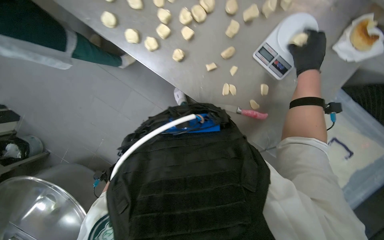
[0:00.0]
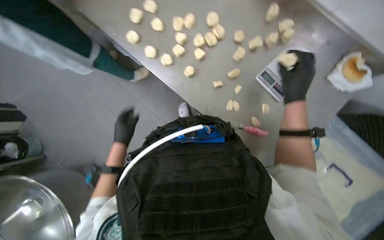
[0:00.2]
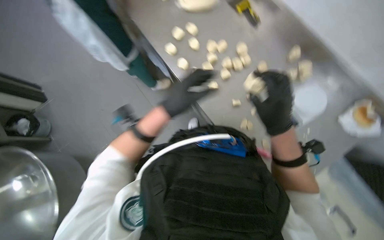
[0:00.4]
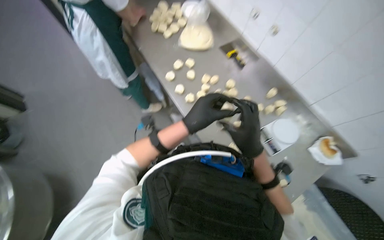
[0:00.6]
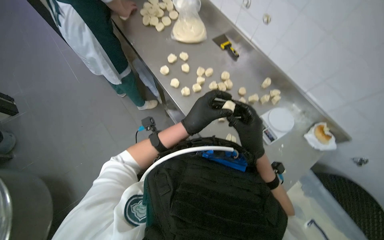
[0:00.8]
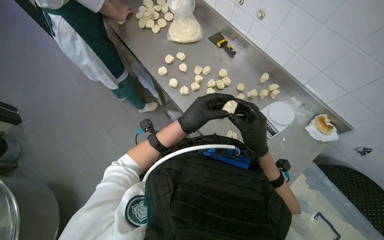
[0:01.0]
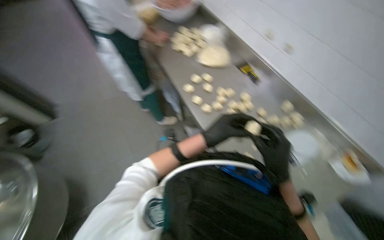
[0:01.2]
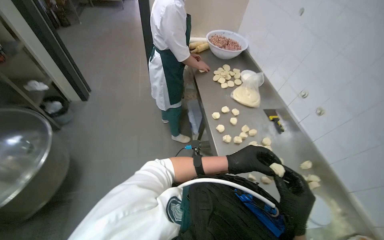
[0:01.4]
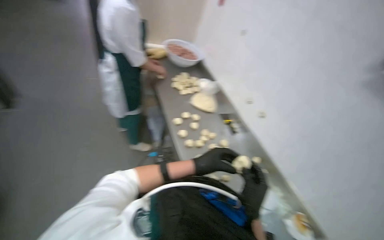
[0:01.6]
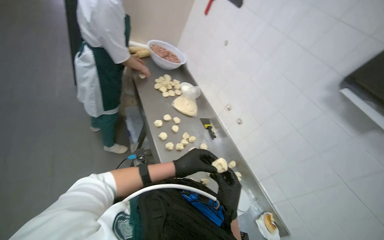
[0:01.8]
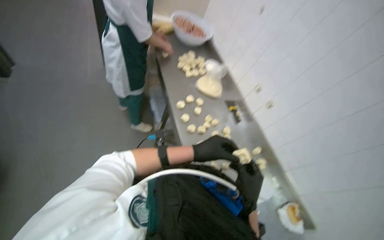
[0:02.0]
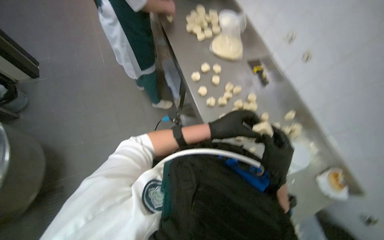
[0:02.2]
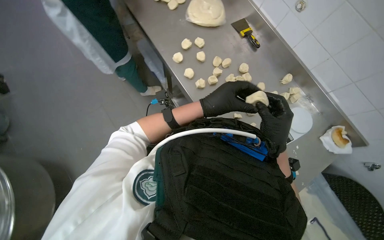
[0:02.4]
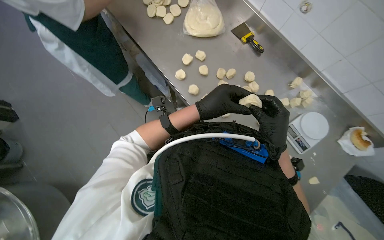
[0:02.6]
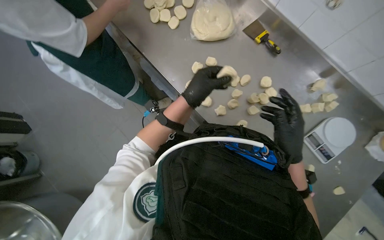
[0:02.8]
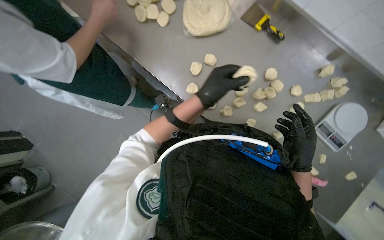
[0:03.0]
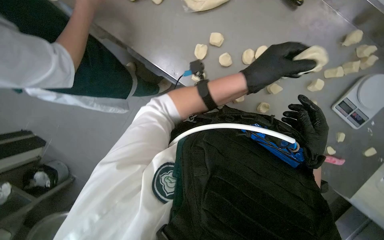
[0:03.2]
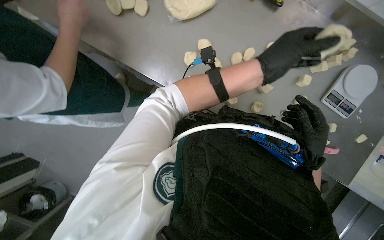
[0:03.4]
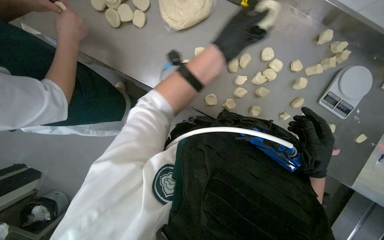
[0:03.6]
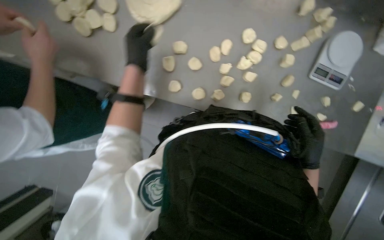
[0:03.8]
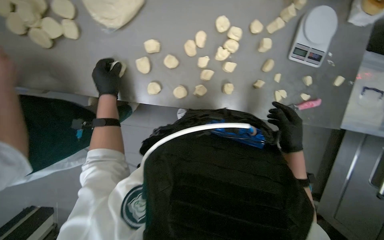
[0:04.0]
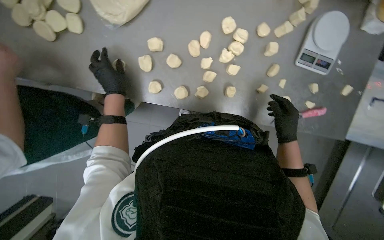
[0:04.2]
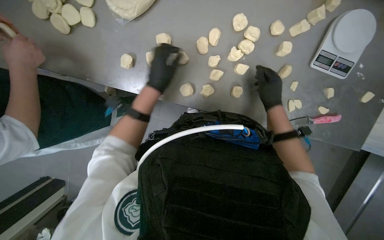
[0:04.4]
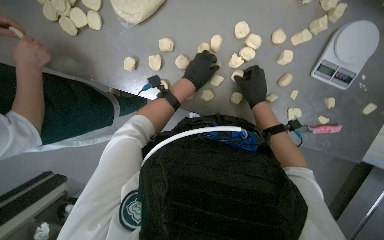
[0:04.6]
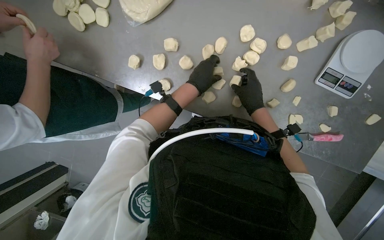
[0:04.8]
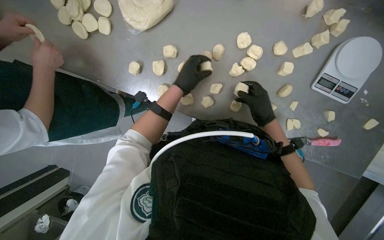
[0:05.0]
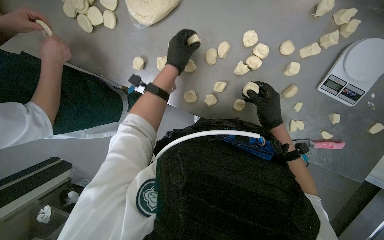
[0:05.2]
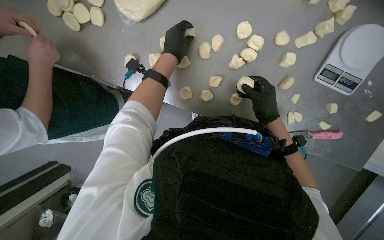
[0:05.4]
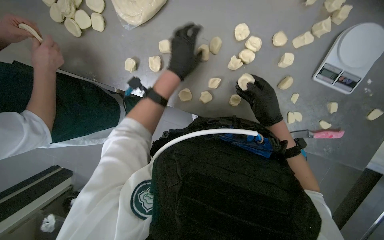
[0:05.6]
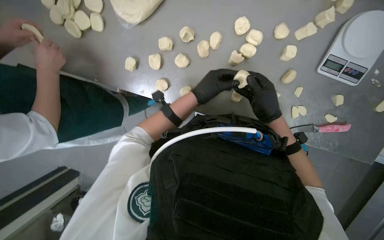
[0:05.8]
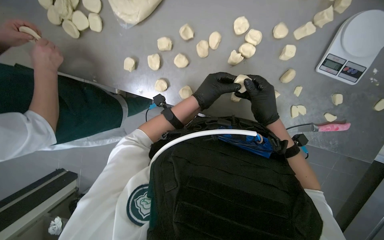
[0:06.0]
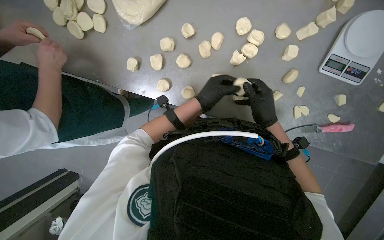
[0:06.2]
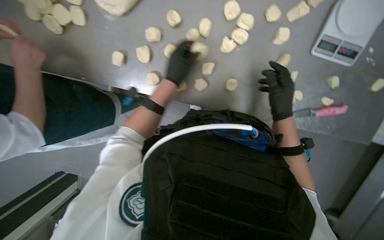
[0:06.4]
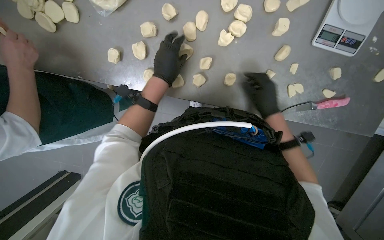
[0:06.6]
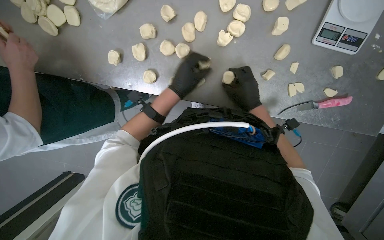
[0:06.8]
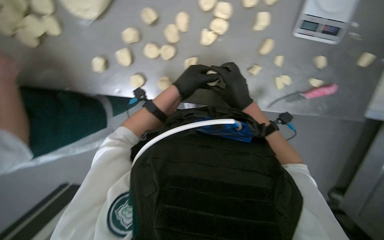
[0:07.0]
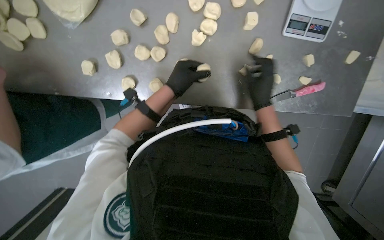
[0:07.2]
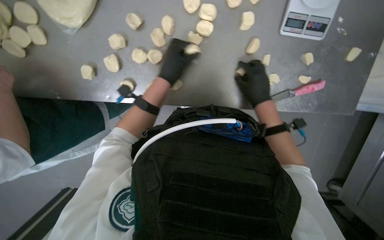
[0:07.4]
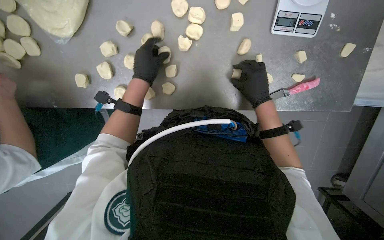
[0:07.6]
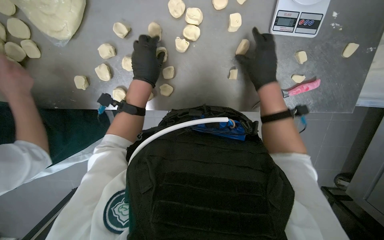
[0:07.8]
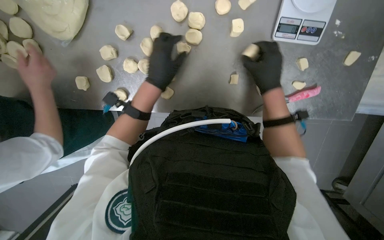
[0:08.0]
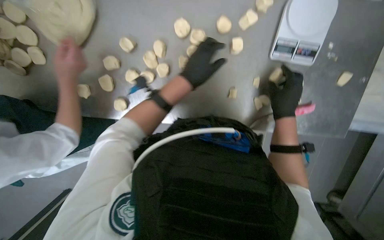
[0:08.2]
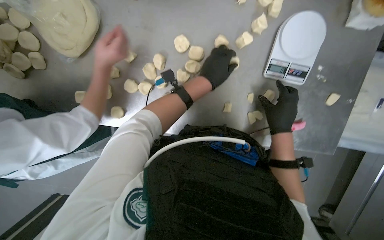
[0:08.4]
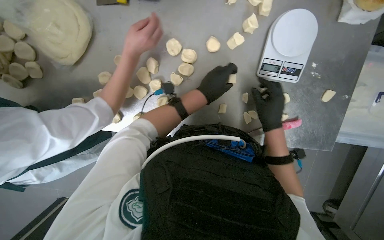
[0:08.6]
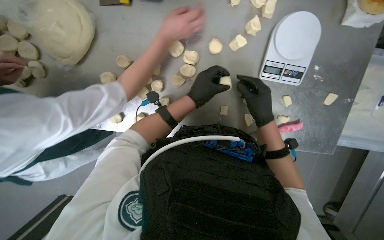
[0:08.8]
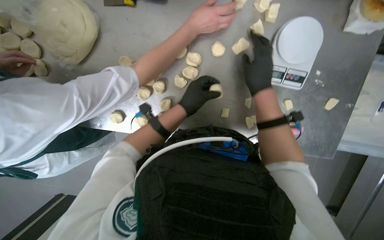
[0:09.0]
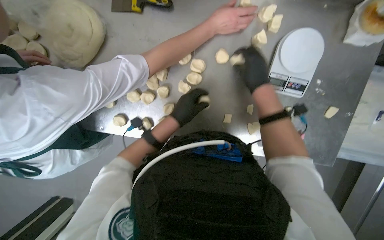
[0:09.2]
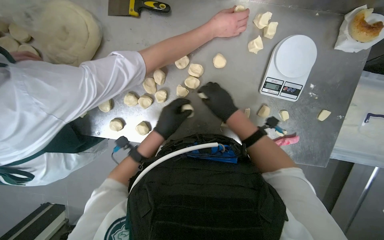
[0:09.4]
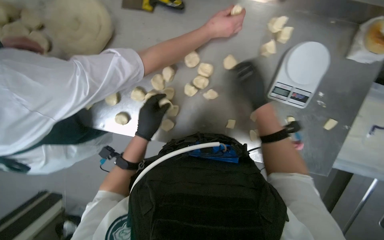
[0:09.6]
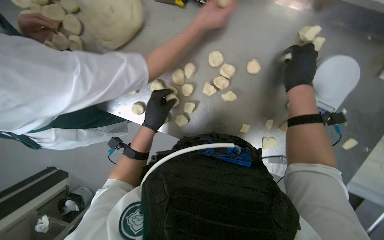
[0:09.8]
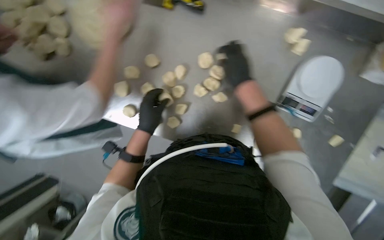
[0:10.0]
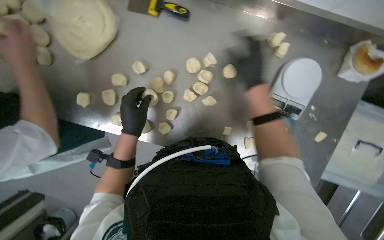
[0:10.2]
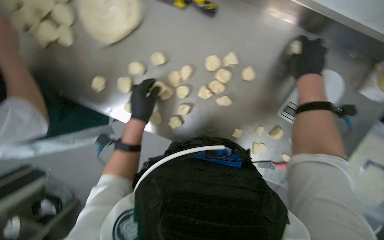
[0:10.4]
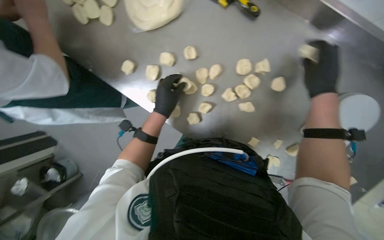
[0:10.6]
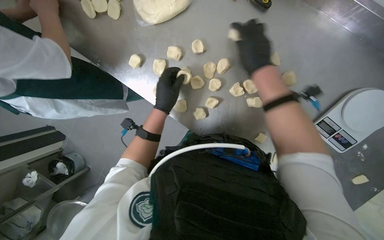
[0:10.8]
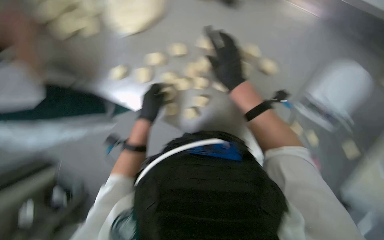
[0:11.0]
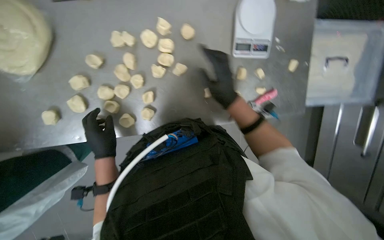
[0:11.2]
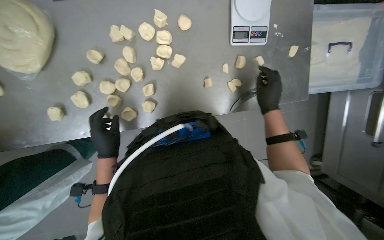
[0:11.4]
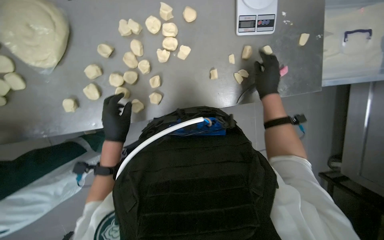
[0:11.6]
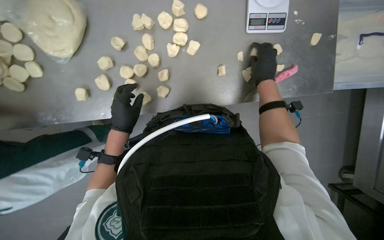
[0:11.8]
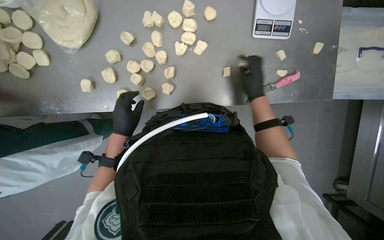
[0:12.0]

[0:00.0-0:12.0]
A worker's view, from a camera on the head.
Job: preparing food.
The whole recording: Portioning and shaping dough. The worker cuts dough into individual portions, weighs them, and then shapes them into balls.
0.0 to 1.6 s: The camera pitches upward, by some 40 degrees. The scene rotates clockwise by roughly 40 degrees.
1.6 to 3.0 s: The view pans to the left by approximately 20 degrees. The view tilts roughly 20 degrees downward.
3.0 to 4.4 s: The camera pitches downward, by roughly 15 degrees. The scene turns roughly 25 degrees counterclockwise in the picture. The right hand shifts roughly 10 cm farther from the camera; the left hand goes left and right, approximately 40 cm each way, reversing 2 times.
4.4 to 6.0 s: The left hand heads to the right, covering some 15 cm, and reaches approximately 10 cm up the picture, then returns.
7.6 to 9.0 s: The right hand shifts approximately 10 cm nearer to the camera. The left hand heads to the right, covering approximately 15 cm.
9.0 to 10.4 s: The left hand heads to the left, covering approximately 20 cm, while the right hand moves left and right over approximately 20 cm, changing direction 2 times.

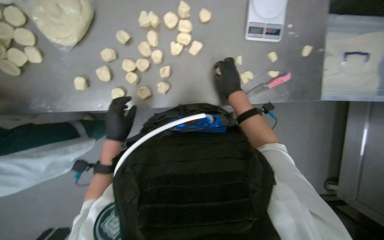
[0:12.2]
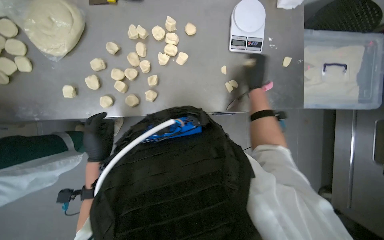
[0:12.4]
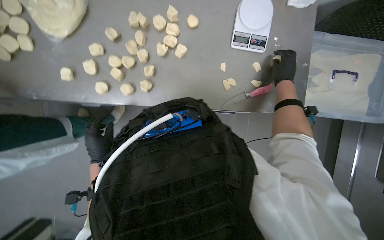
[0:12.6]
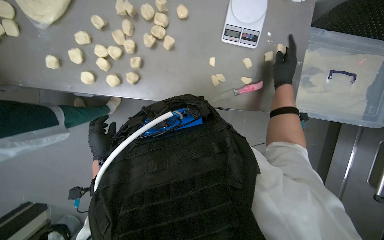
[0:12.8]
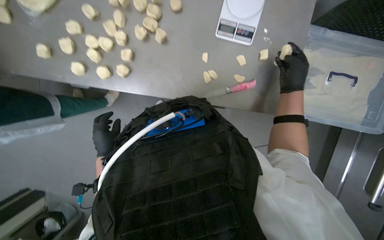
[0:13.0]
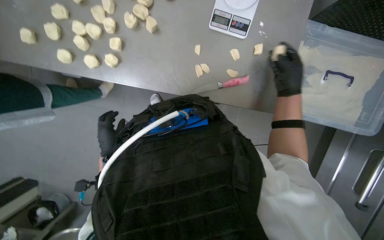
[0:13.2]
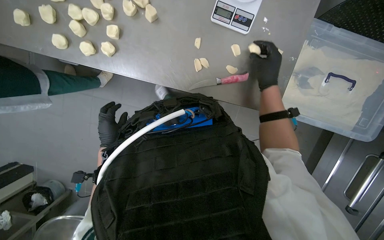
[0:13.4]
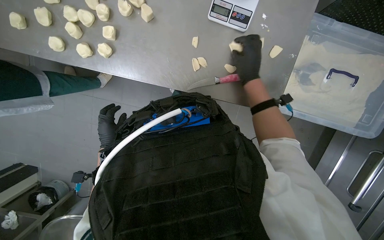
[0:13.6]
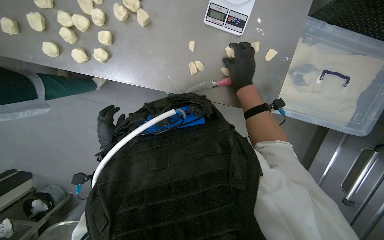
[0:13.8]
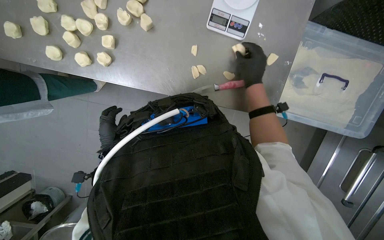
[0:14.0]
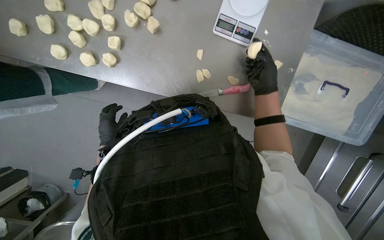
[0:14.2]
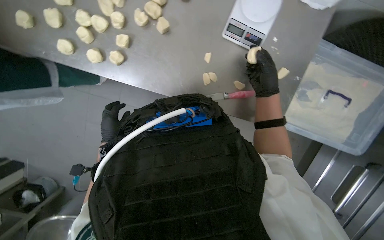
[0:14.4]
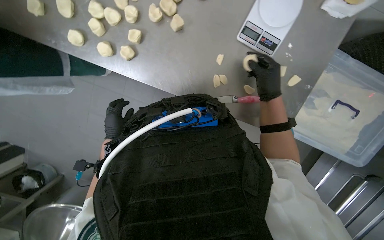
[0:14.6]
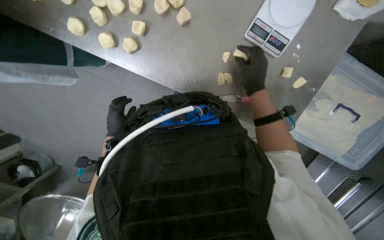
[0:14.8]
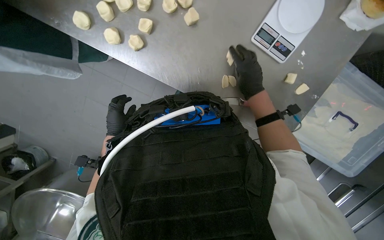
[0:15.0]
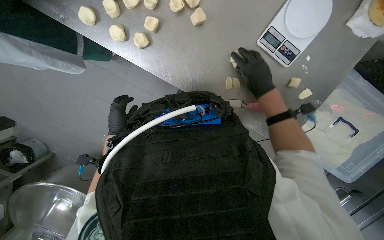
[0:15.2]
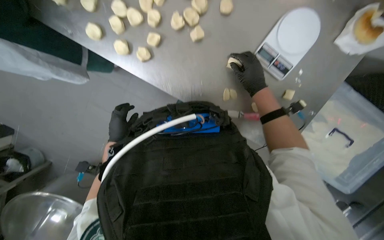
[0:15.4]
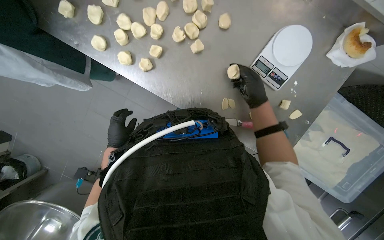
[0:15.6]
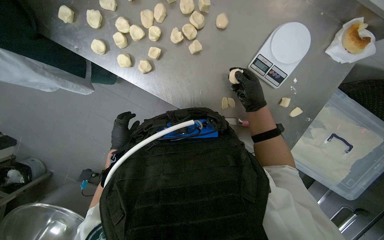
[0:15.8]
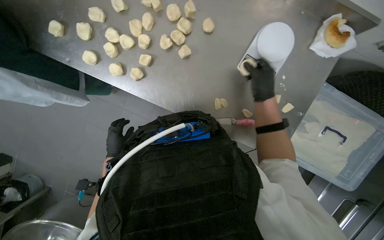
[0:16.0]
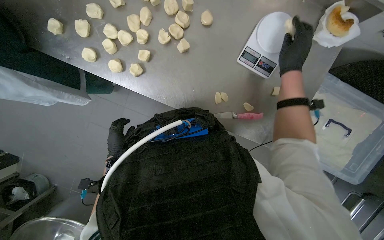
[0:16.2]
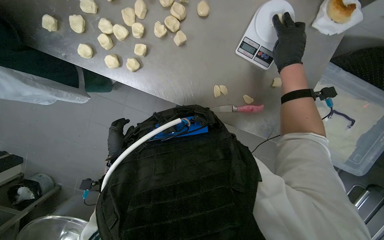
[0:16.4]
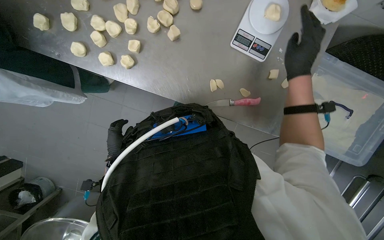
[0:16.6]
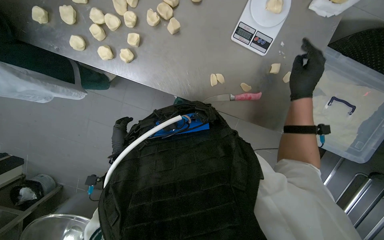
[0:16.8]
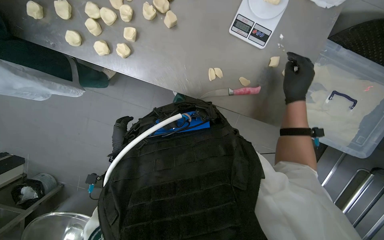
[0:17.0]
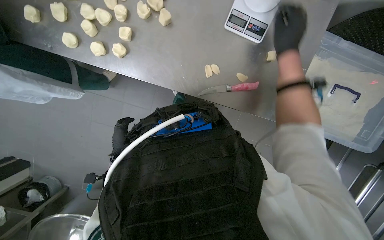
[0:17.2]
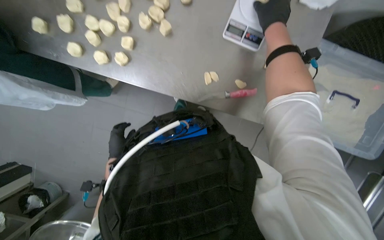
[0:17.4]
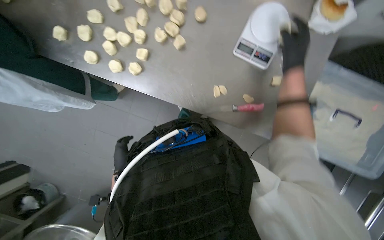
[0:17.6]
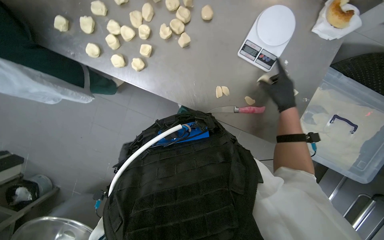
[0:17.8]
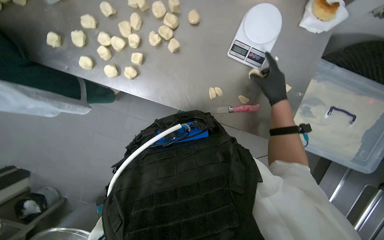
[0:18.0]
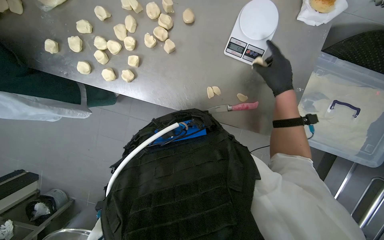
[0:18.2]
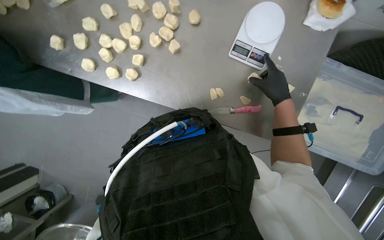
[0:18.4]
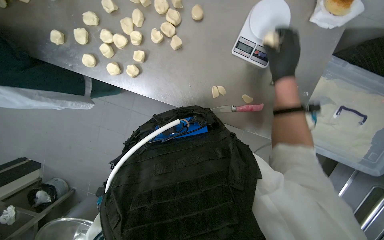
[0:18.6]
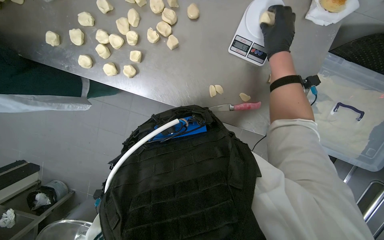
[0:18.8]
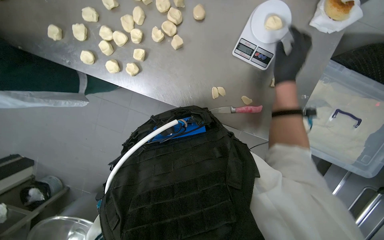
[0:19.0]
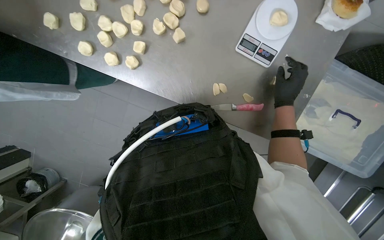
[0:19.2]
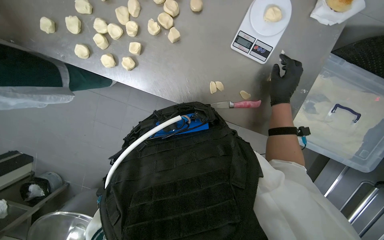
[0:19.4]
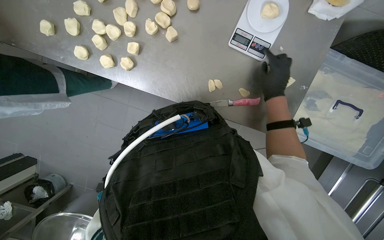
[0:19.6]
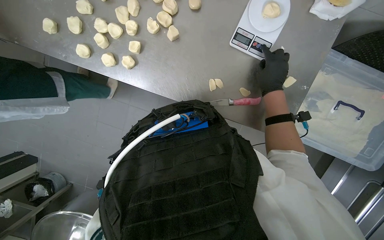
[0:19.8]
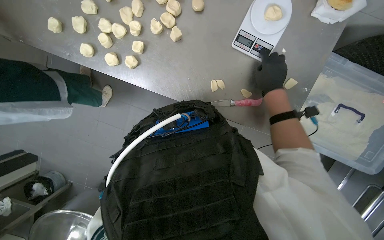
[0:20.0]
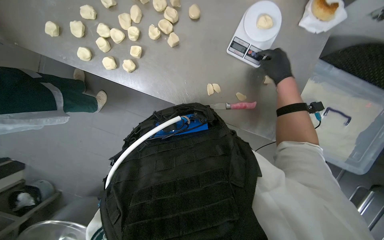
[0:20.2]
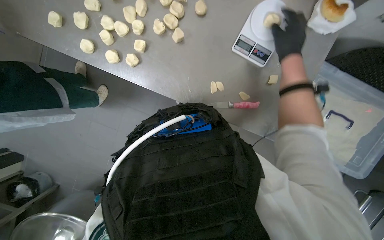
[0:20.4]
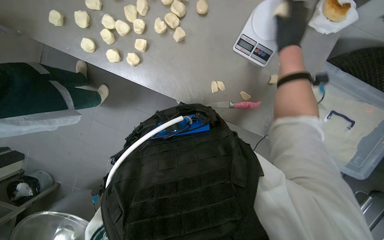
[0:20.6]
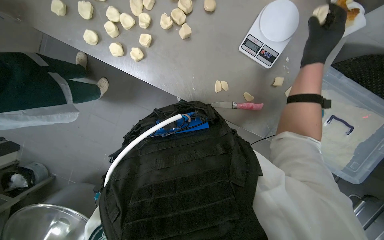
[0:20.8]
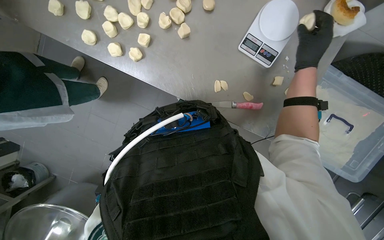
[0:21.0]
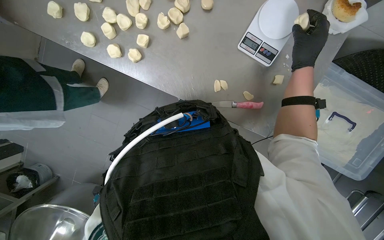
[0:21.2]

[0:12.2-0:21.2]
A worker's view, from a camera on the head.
Job: preparing food.
The whole recording: Portioning and shaping dough. The worker cuts dough into individual portions, weighs them, and then shapes them into balls.
12.2 to 13.8 s: The right hand moves about 40 cm to the right and comes back.
15.2 to 16.6 s: The right hand shifts about 15 cm to the right.
16.6 to 18.2 s: The right hand moves up and down the picture over some 20 cm, changing direction 2 times.
18.2 to 19.8 s: The right hand moves approximately 10 cm up the picture and comes back.
